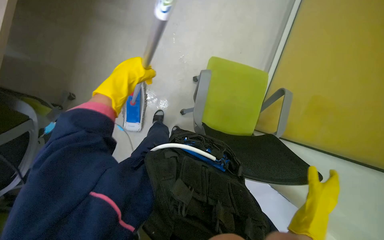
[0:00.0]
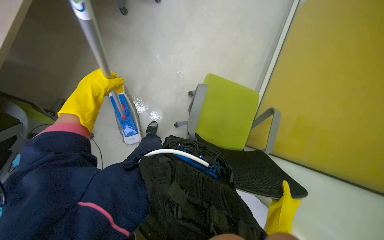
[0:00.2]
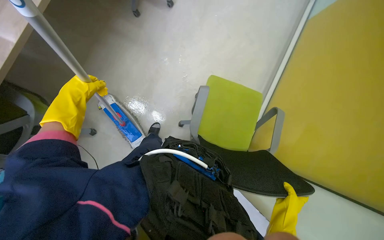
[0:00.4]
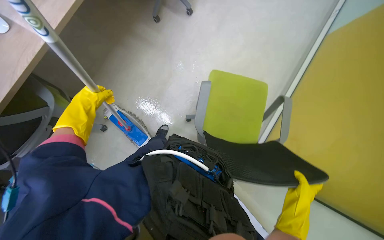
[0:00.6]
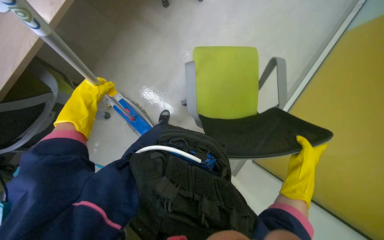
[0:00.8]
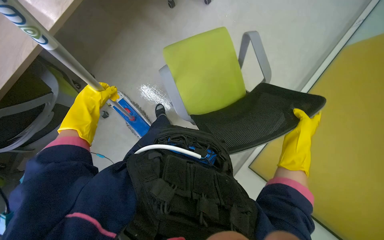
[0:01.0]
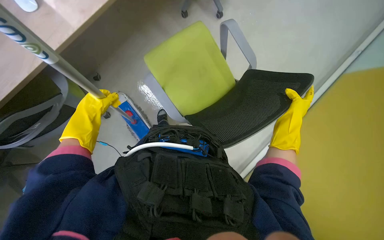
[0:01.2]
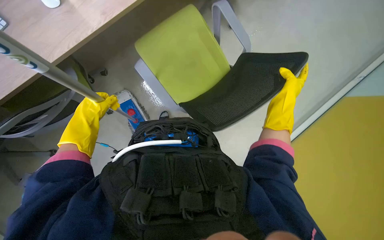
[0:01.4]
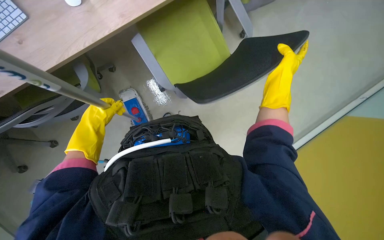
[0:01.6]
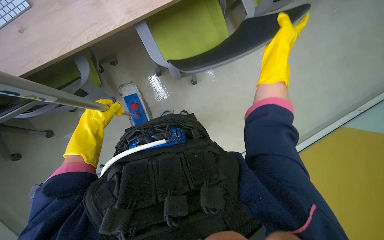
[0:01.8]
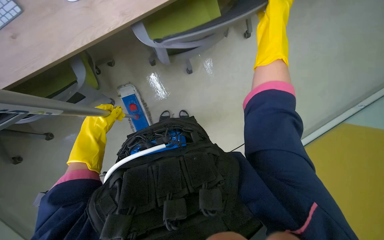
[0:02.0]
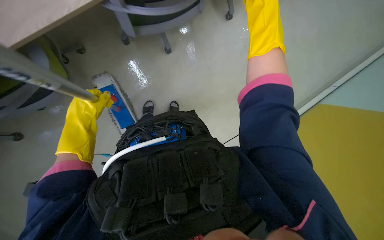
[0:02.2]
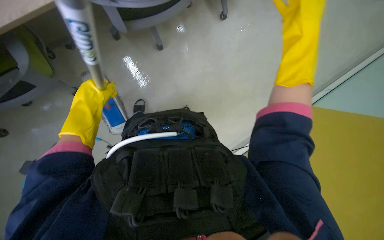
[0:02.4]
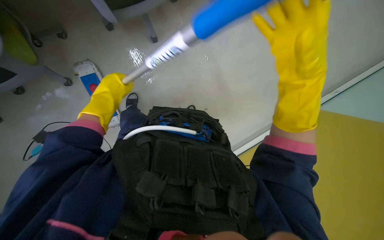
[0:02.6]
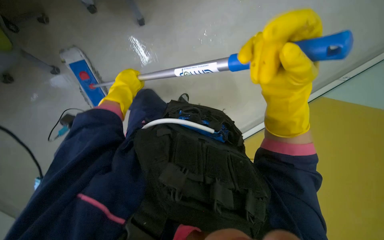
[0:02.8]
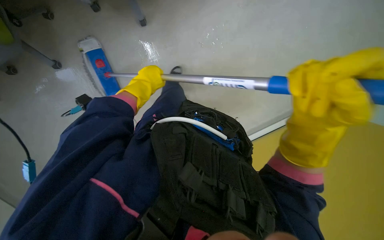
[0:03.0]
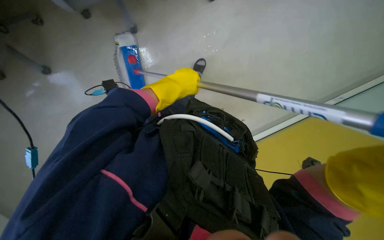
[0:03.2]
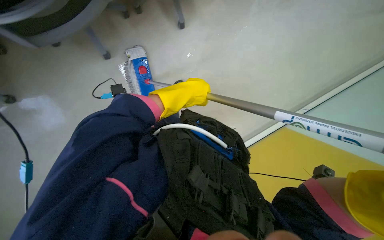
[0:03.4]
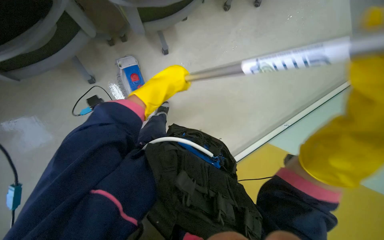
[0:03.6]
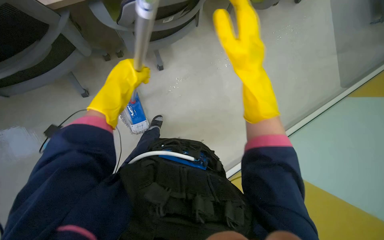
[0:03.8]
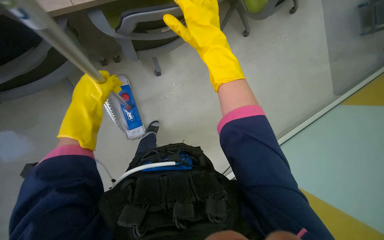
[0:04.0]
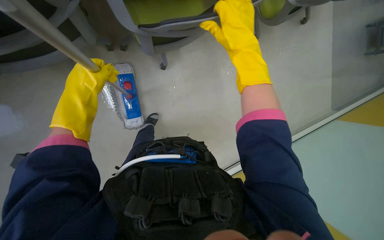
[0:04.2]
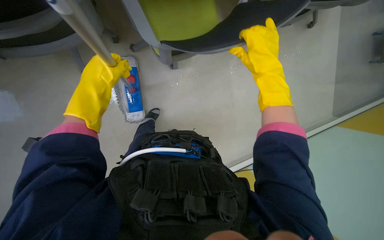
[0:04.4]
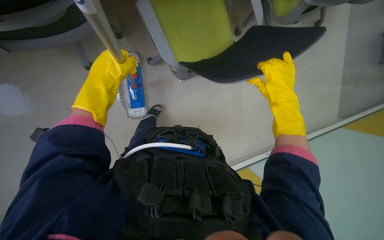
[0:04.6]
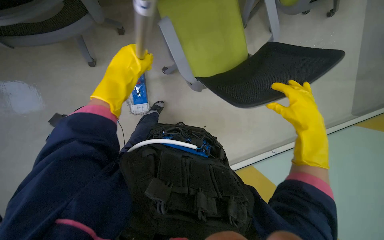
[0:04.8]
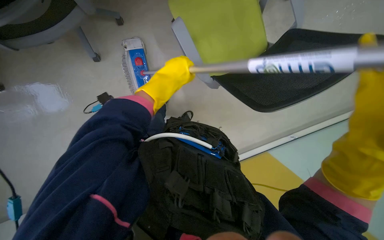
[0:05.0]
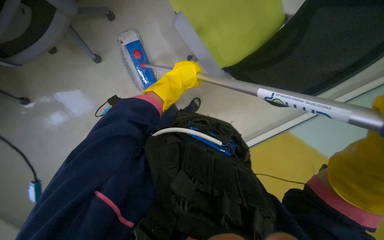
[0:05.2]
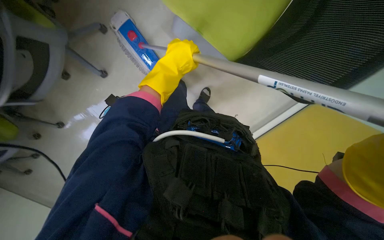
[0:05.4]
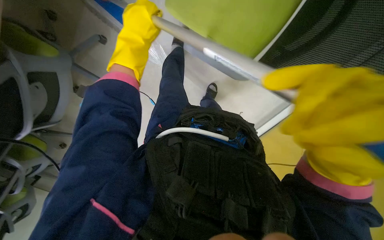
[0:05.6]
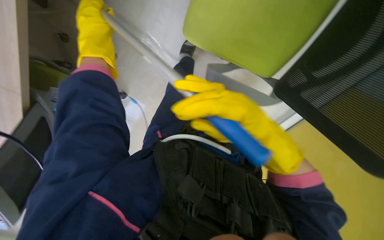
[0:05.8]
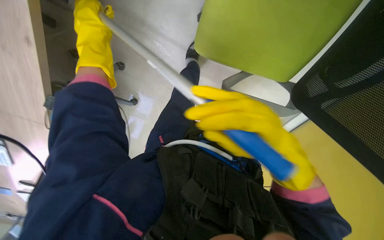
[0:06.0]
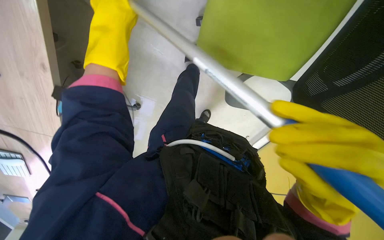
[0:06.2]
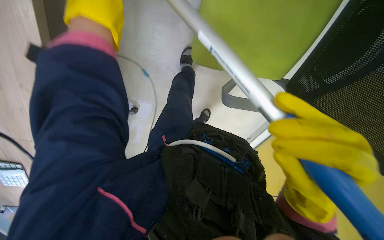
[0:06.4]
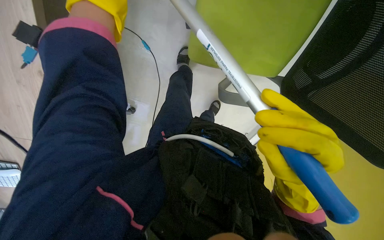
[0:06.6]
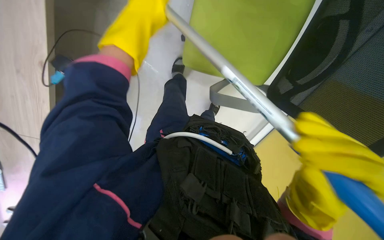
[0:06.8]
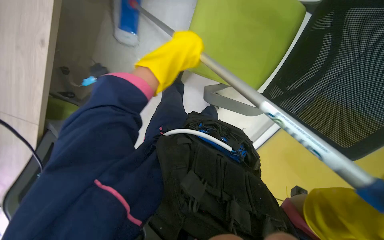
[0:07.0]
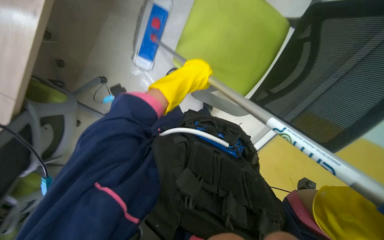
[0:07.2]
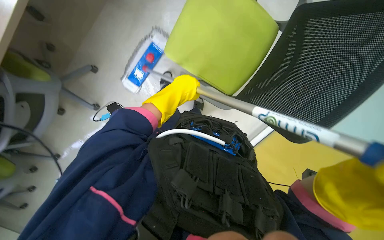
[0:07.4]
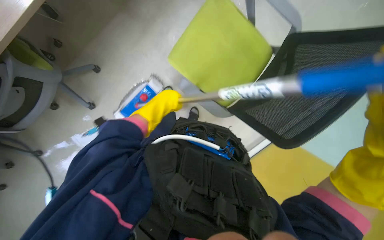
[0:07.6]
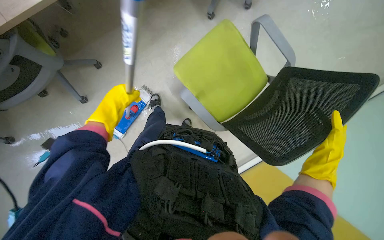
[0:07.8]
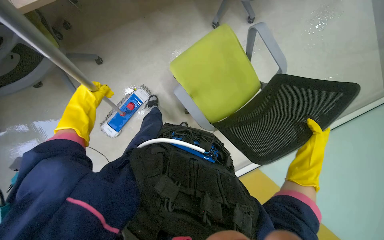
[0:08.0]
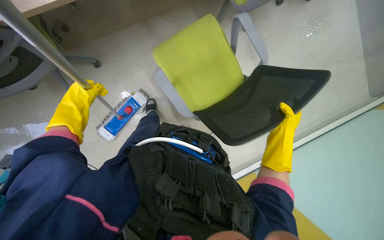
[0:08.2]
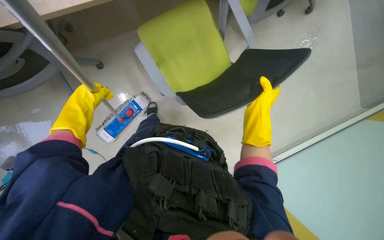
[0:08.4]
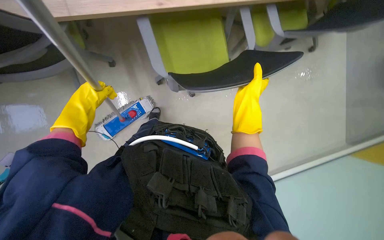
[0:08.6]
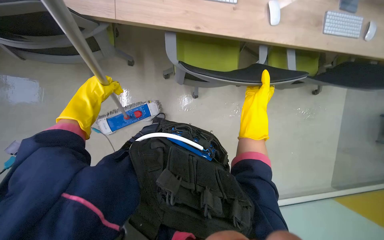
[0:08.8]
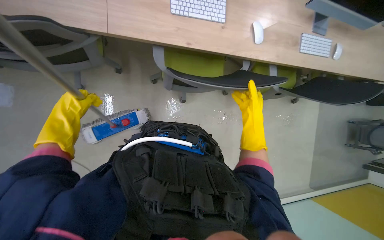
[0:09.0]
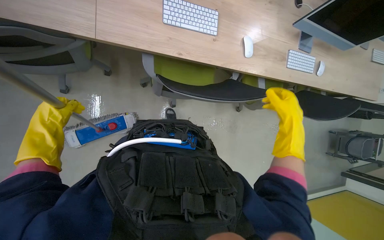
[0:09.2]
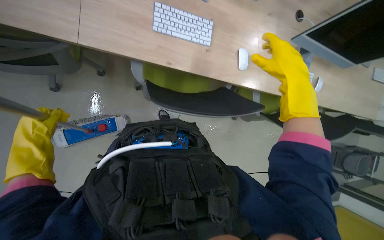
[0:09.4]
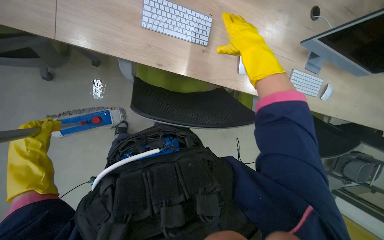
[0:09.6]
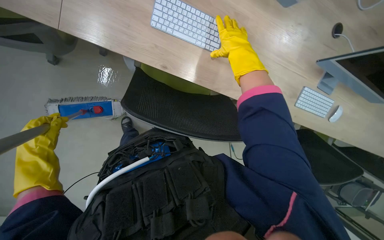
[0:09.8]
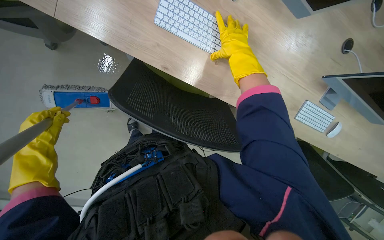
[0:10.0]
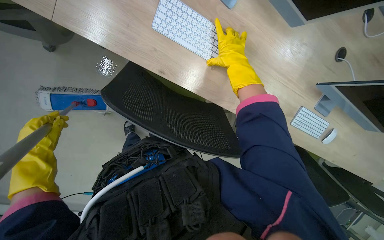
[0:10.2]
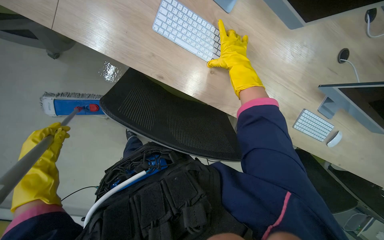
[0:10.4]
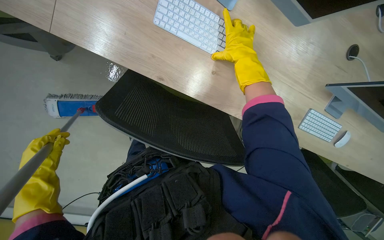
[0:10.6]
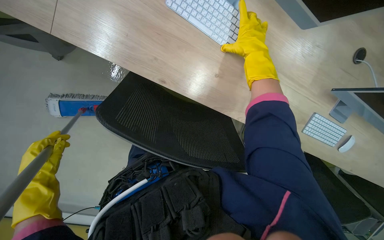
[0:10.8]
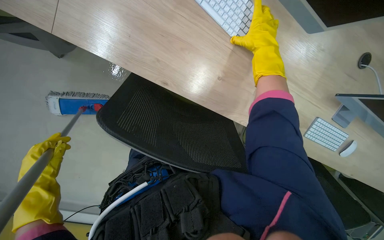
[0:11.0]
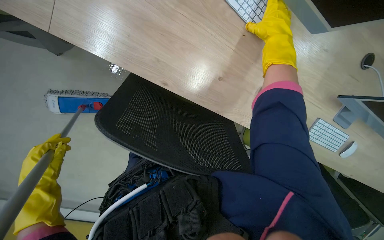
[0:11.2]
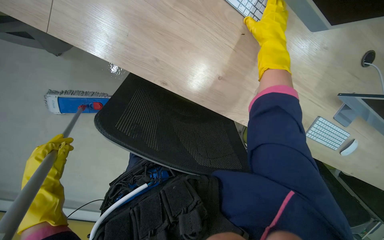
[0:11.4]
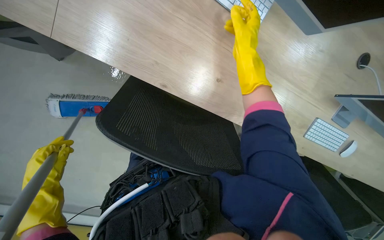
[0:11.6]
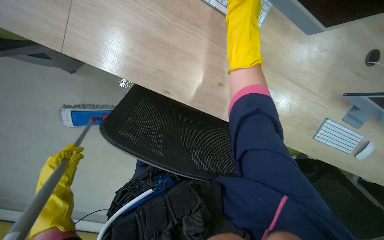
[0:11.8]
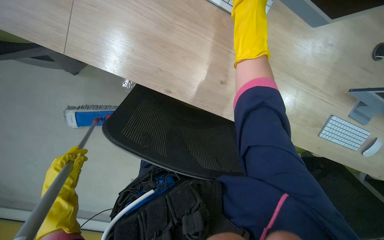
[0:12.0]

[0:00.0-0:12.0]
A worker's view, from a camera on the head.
Job: mopping floor.
The whole recording: Mopping office floor and moving chairs. The worker mops the office floor, repeatedly moving chairs to clean the area underneath them.
0:00.0 to 0:01.6: The right hand moves up the picture, roughly 35 cm.
0:01.6 to 0:03.0: The left hand heads to the right and up the picture, covering about 25 cm, while the right hand heads nearer to the camera, covering approximately 15 cm.
0:03.0 to 0:04.4: The view tips upward by some 15 degrees. The left hand shifts approximately 15 cm nearer to the camera.
0:04.4 to 0:06.0: The head turns to the left by roughly 20 degrees. The left hand shifts about 15 cm up the picture, and moves about 5 cm to the right and comes back.
0:06.0 to 0:07.6: The left hand goes about 15 cm to the right.
0:07.6 to 0:09.0: The left hand heads nearer to the camera and to the left, covering roughly 25 cm; the right hand heads farther from the camera and up the picture, covering about 20 cm.
0:09.0 to 0:10.4: The right hand goes roughly 50 cm up the picture, and goes nearer to the camera and returns, about 25 cm each way.
0:10.4 to 0:12.0: The left hand goes some 10 cm to the right, while the right hand heads up the picture and nearer to the camera, covering roughly 15 cm.

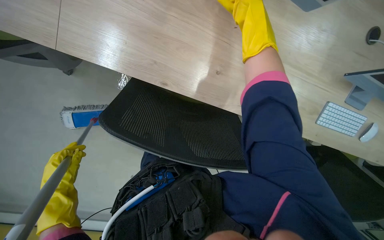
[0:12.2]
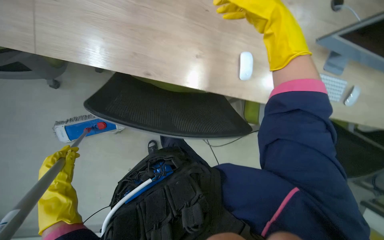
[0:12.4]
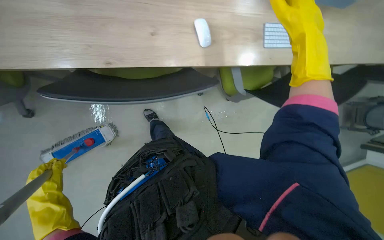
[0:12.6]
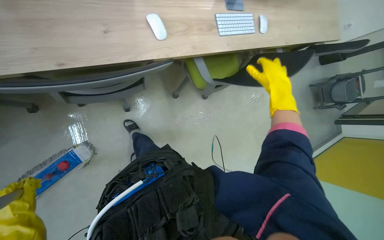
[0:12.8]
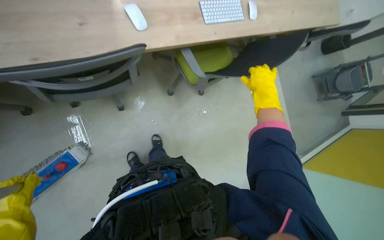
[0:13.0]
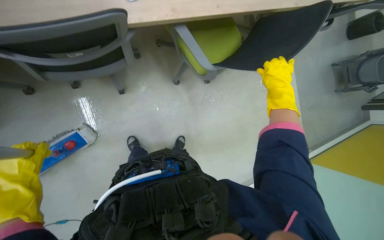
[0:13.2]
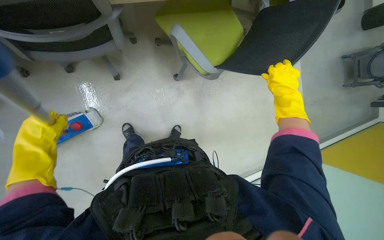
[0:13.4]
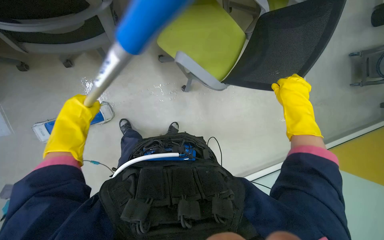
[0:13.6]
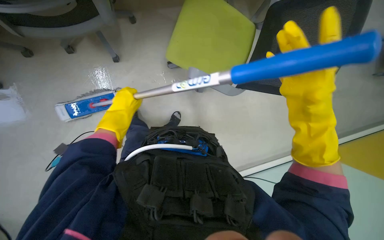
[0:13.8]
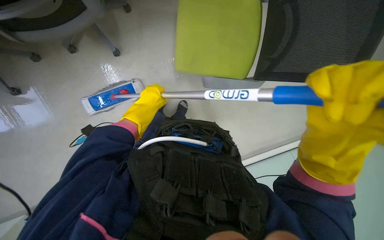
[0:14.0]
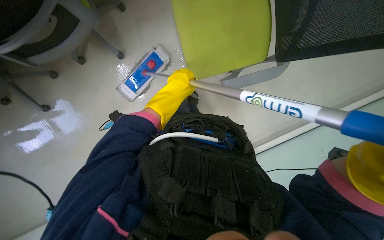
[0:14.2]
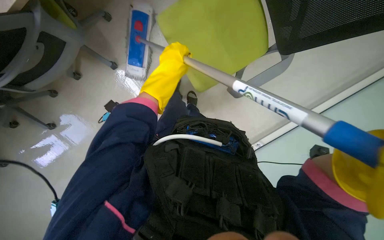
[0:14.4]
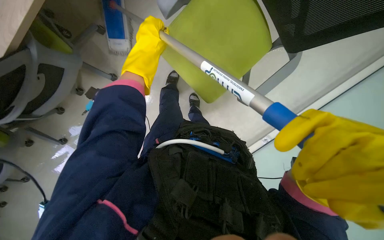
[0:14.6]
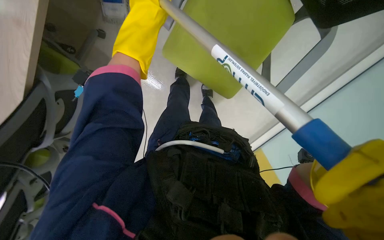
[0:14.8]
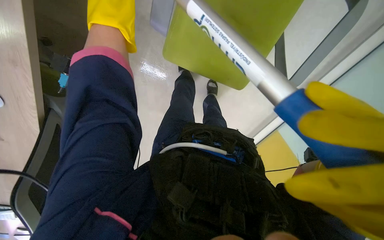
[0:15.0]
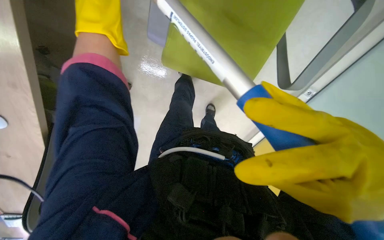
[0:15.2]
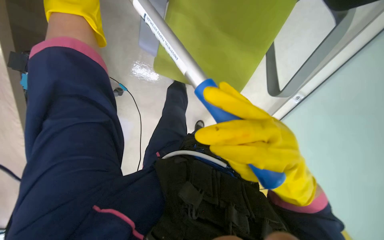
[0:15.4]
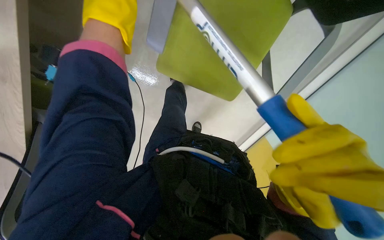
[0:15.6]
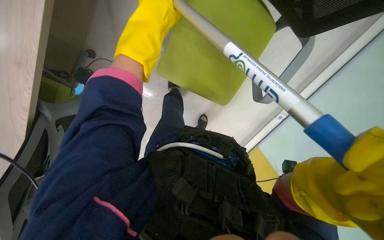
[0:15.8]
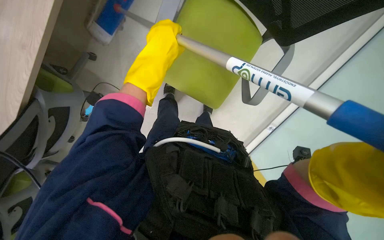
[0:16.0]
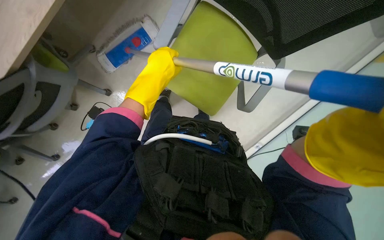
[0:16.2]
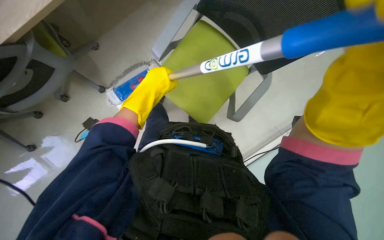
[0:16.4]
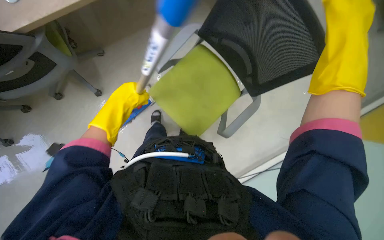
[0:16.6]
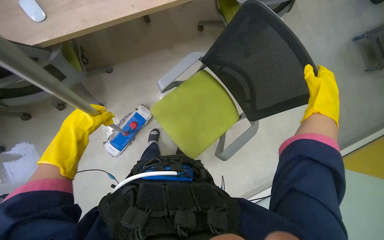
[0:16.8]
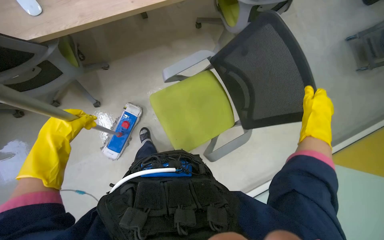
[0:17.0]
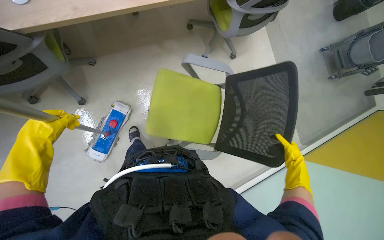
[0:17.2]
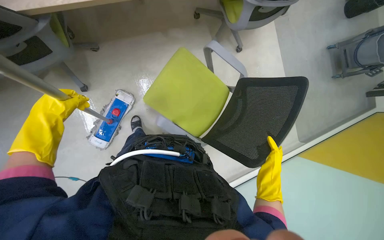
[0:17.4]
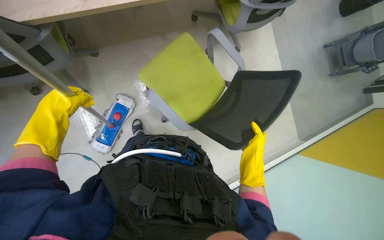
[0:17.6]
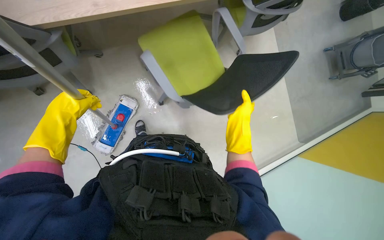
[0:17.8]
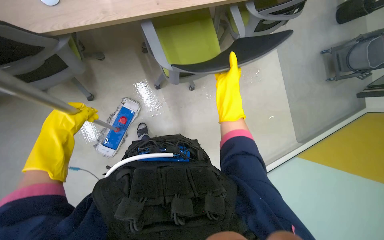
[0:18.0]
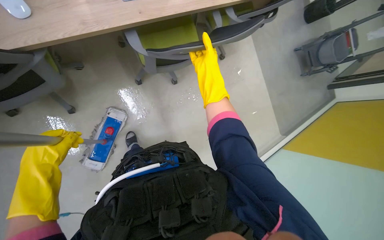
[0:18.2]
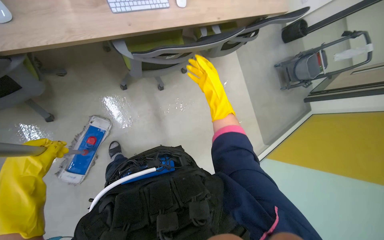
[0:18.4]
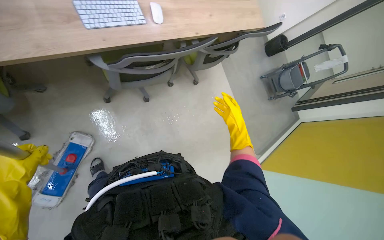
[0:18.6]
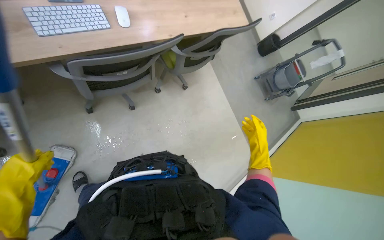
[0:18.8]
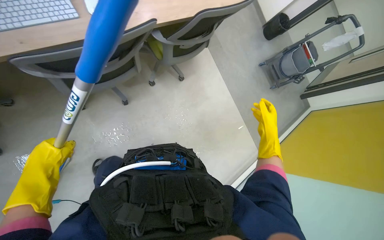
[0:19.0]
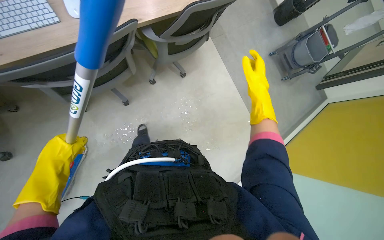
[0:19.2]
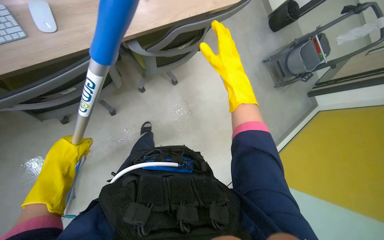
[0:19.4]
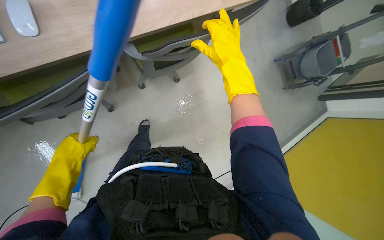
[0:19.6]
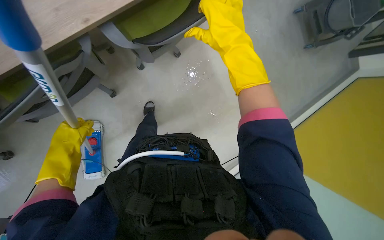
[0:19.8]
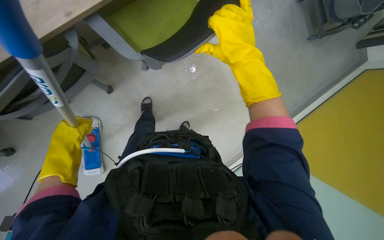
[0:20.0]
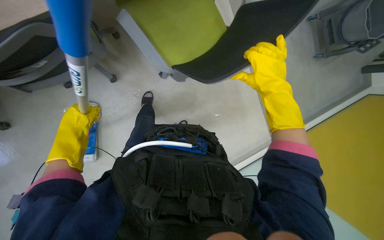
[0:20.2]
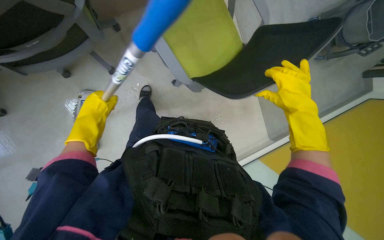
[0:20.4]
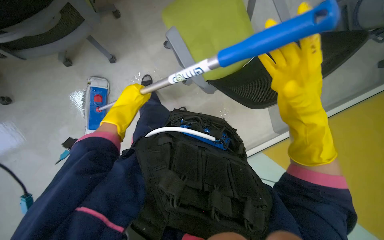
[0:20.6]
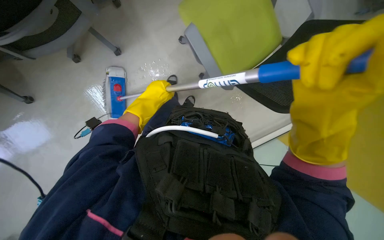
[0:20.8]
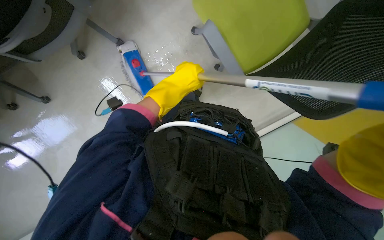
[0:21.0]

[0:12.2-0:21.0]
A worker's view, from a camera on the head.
Job: mopping floor.
The whole recording: Mopping office floor and moving chairs. The worker mops the office floor, repeatedly moving chairs to clean the area underneath them.
0:12.2 to 0:13.6: The right hand goes about 60 cm to the right and down the picture. The left hand goes about 20 cm farther from the camera and up the picture.
0:18.0 to 0:19.6: The camera travels to the right, approximately 70 cm.
0:19.6 to 0:21.0: The wearer looks some 20 degrees further downward. The left hand travels up the picture and to the right by approximately 30 cm.
